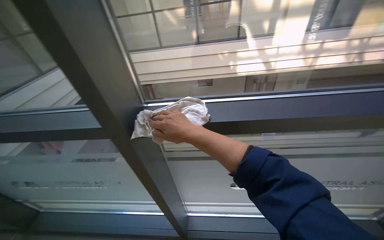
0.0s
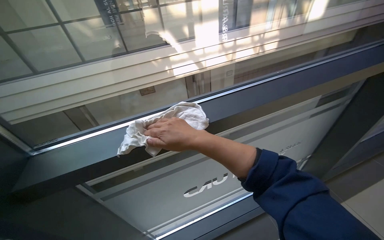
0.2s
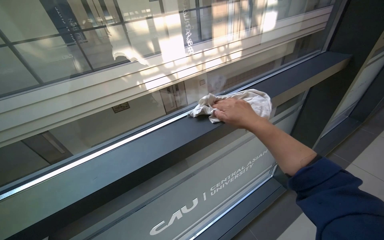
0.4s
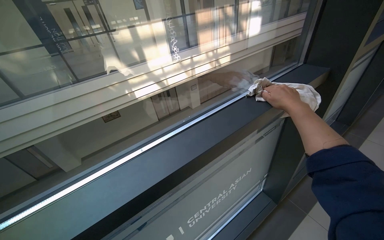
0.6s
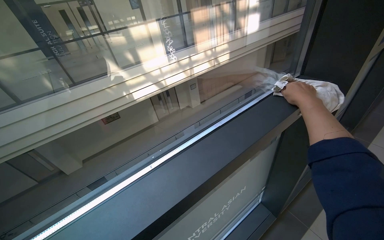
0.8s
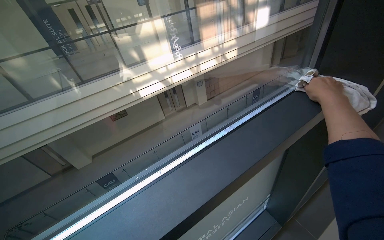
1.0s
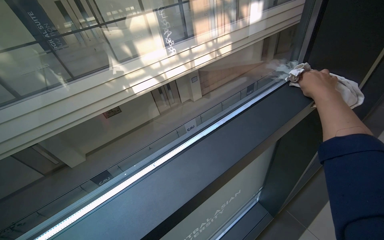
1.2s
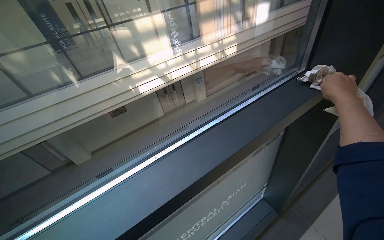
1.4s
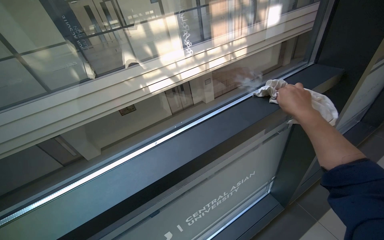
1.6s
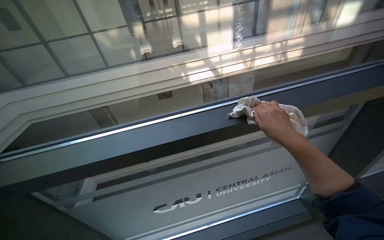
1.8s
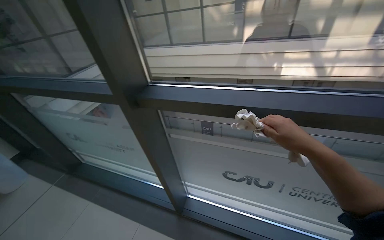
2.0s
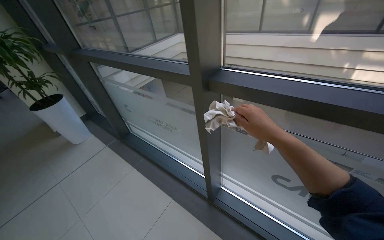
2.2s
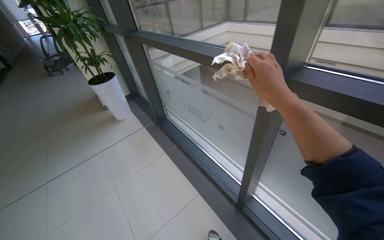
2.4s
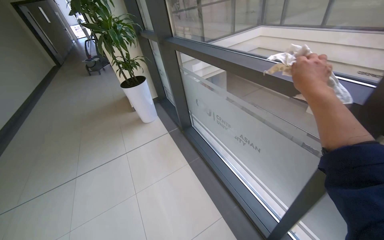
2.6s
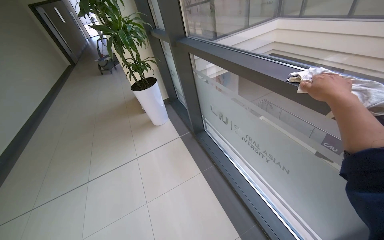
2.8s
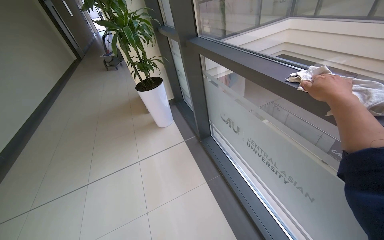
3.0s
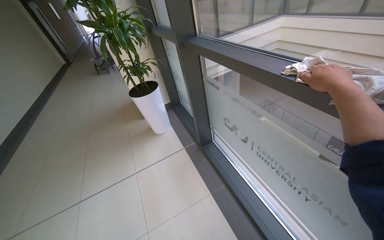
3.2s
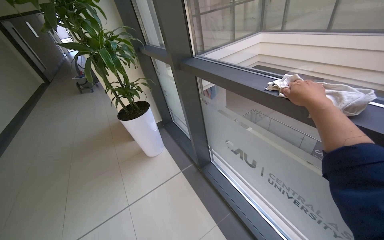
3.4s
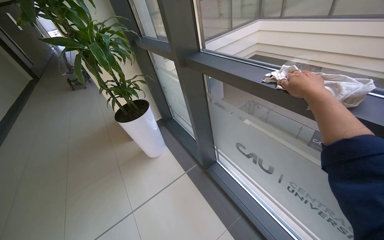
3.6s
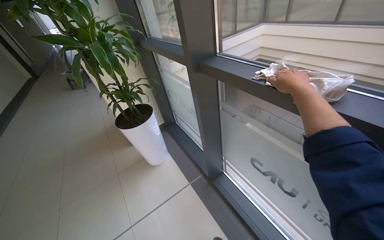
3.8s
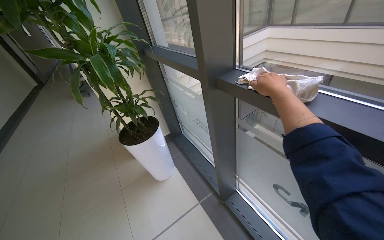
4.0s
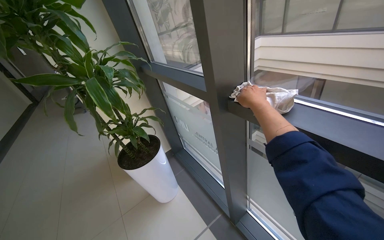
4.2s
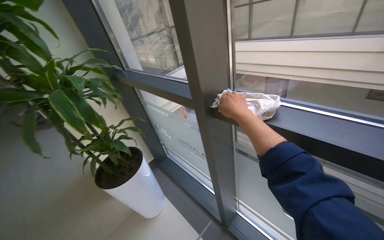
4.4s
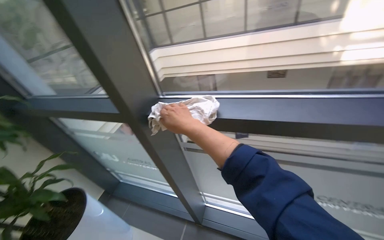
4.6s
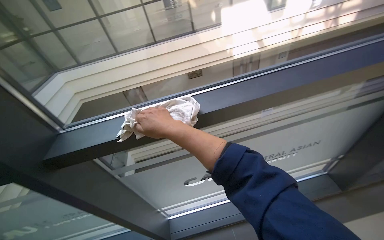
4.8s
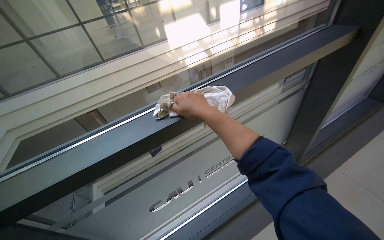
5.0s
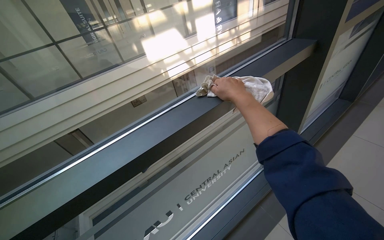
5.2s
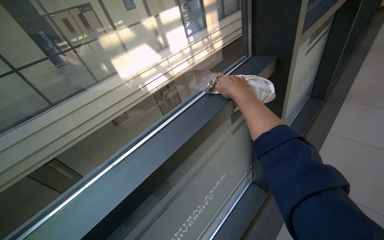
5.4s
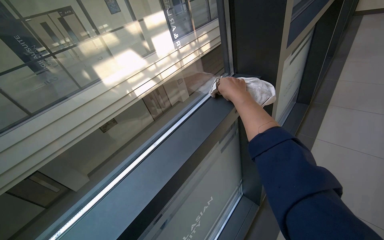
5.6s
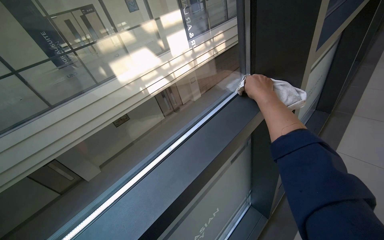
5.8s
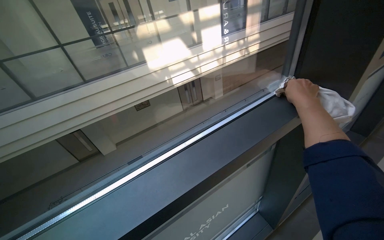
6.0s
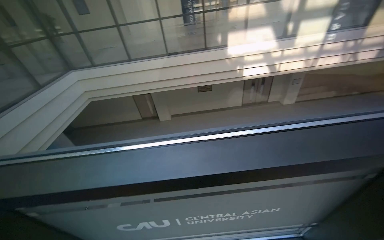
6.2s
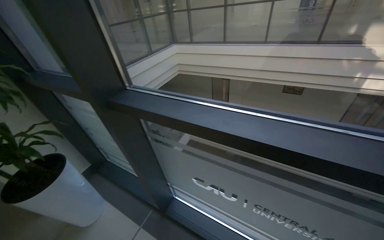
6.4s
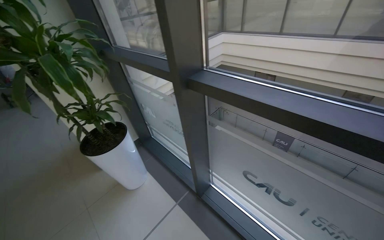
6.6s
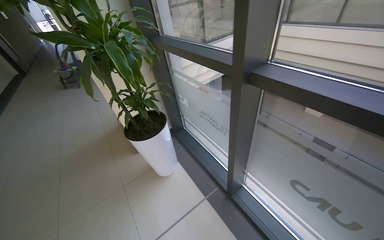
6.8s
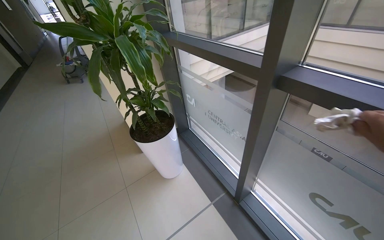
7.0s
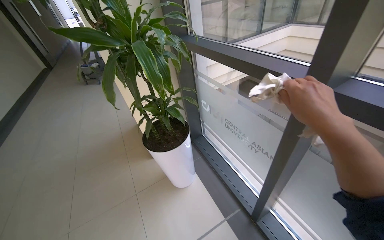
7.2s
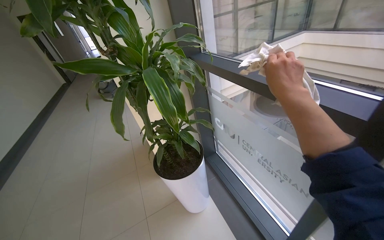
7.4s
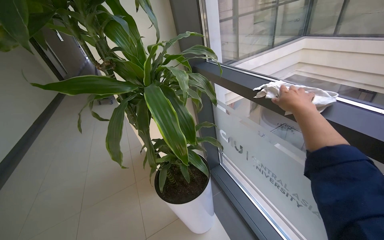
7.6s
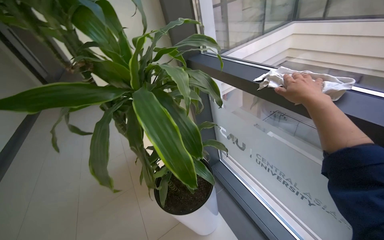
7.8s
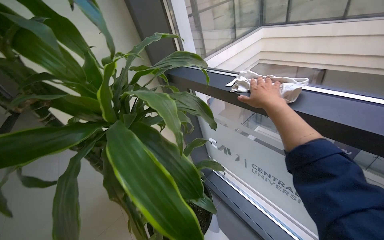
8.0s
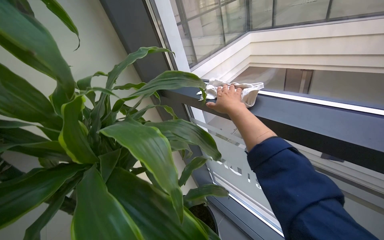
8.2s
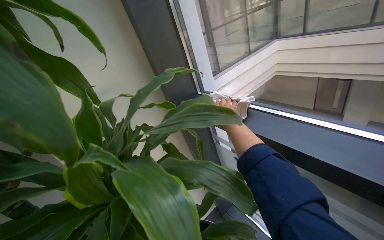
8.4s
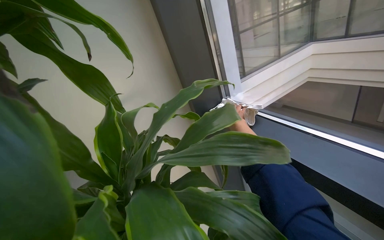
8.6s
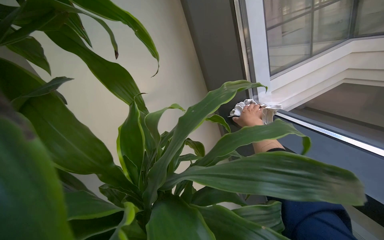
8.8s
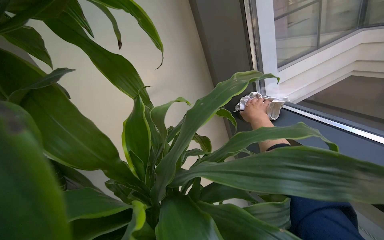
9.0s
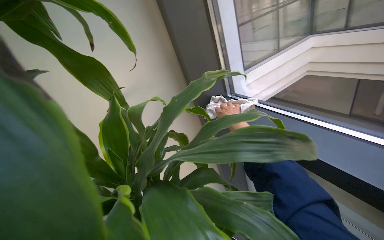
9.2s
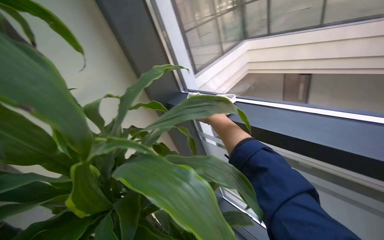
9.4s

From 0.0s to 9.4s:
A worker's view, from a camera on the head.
Job: wiping surfaces.
The whole recording: Wiping window frames. The worker wipes the window frames with a cloth.
From 0.0s to 1.6s: The head travels approximately 50 cm. The head rotates some 35 degrees to the right.
From 1.6s to 3.2s: The head travels some 1 m. The head turns to the left by approximately 90 degrees. The view tilts roughly 15 degrees downward.
From 3.2s to 4.8s: The camera is carried roughly 60 cm. The wearer's head swings approximately 75 degrees to the right. The wearer looks about 15 degrees further upward.
From 4.8s to 6.2s: The head travels roughly 40 cm.
From 6.2s to 7.8s: The camera is carried about 1 m. The head rotates about 65 degrees to the left.
From 7.8s to 9.4s: The right hand shifts approximately 30 cm farther from the camera and to the left.

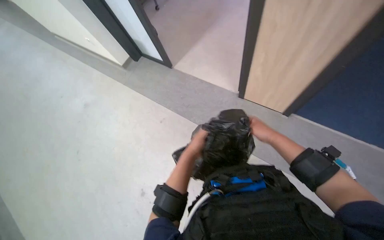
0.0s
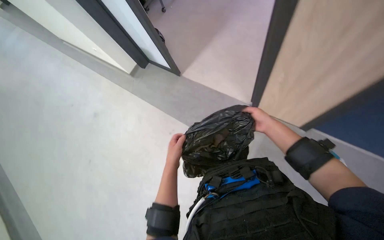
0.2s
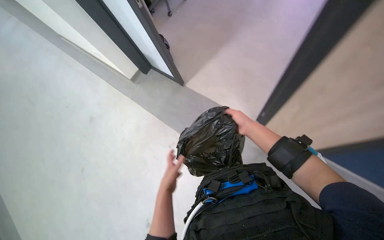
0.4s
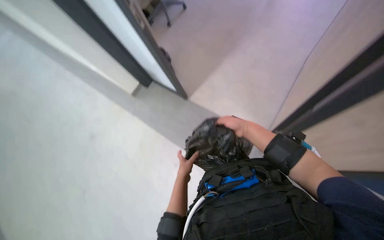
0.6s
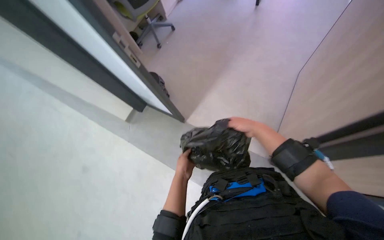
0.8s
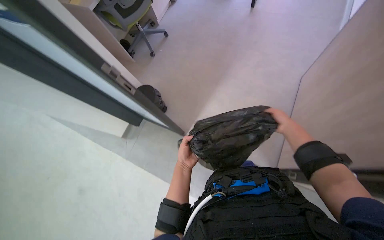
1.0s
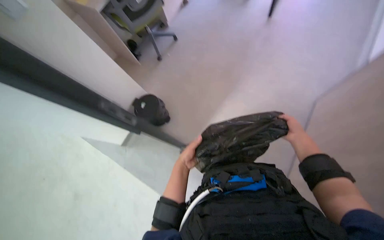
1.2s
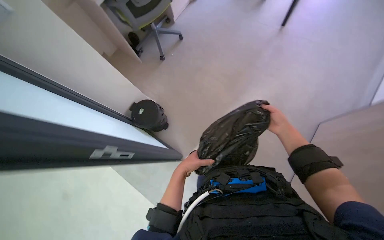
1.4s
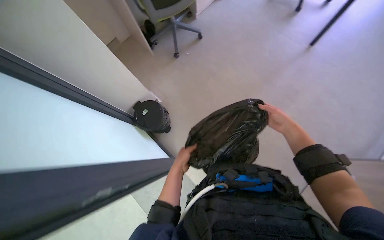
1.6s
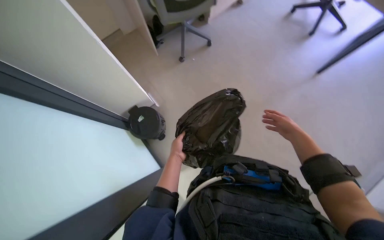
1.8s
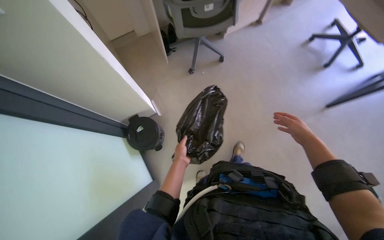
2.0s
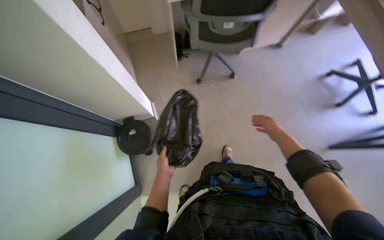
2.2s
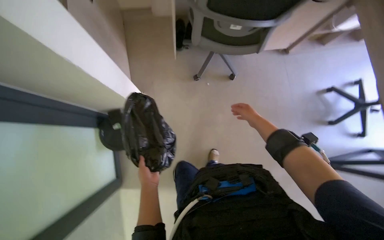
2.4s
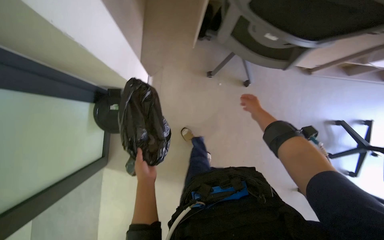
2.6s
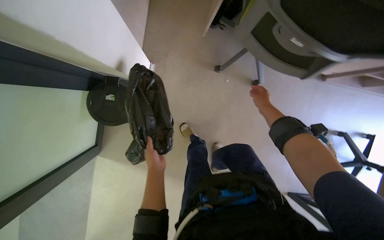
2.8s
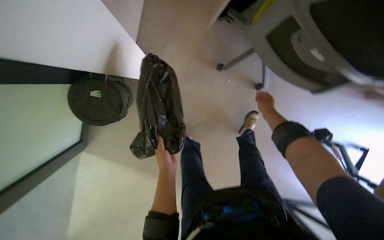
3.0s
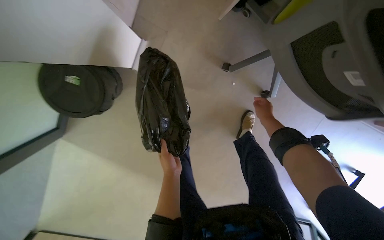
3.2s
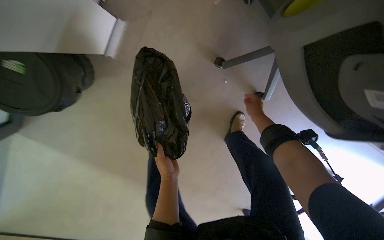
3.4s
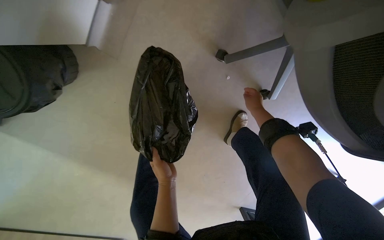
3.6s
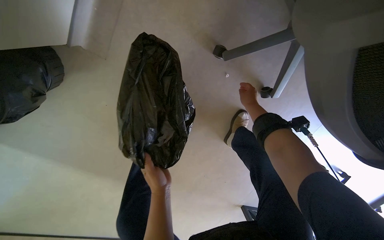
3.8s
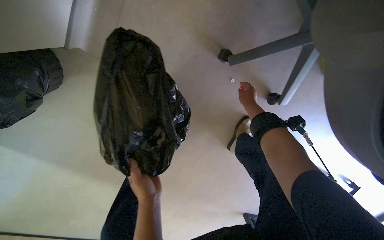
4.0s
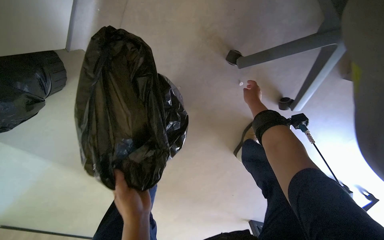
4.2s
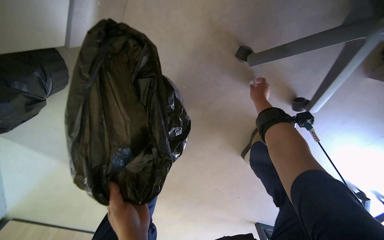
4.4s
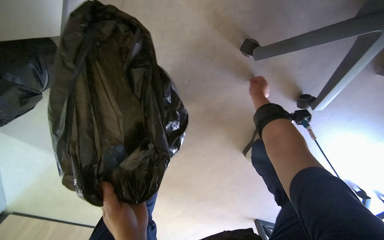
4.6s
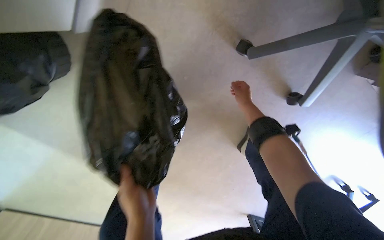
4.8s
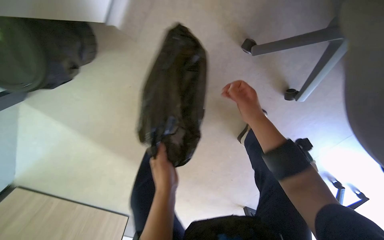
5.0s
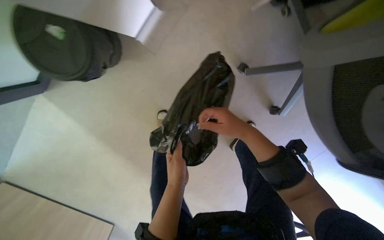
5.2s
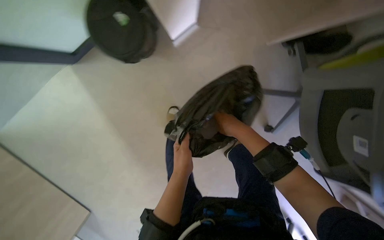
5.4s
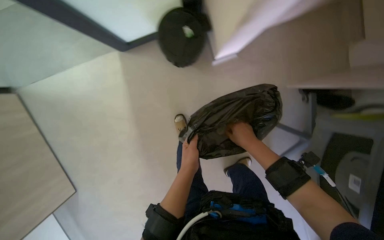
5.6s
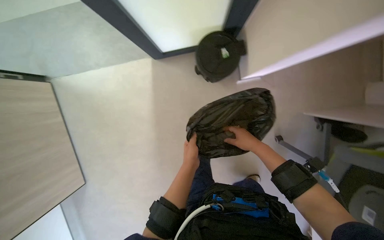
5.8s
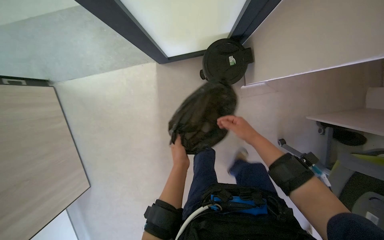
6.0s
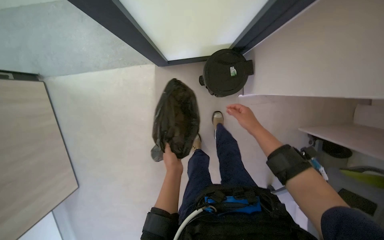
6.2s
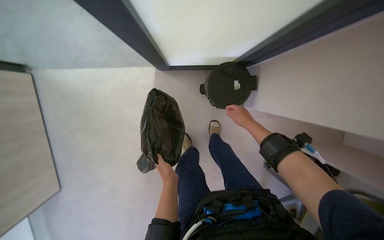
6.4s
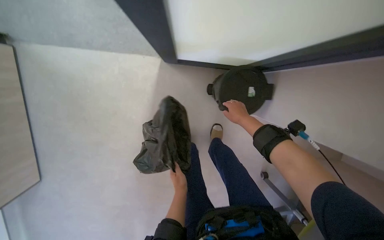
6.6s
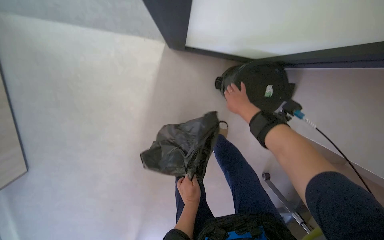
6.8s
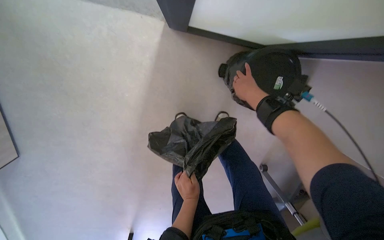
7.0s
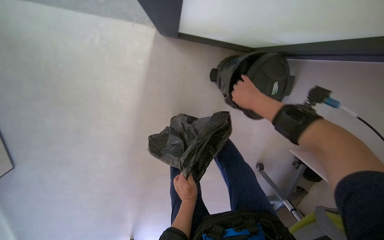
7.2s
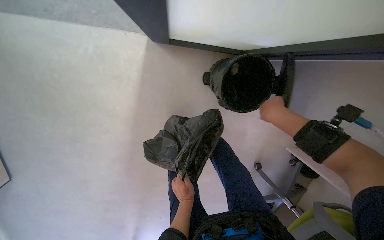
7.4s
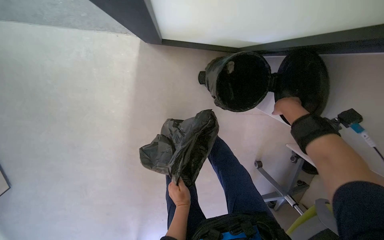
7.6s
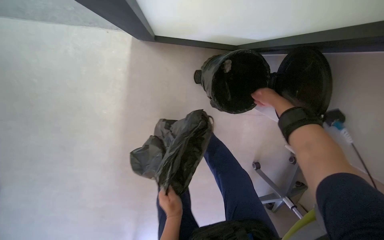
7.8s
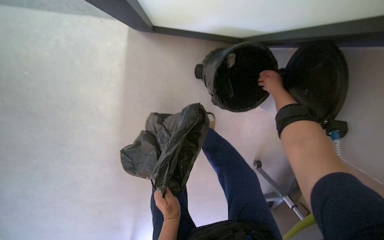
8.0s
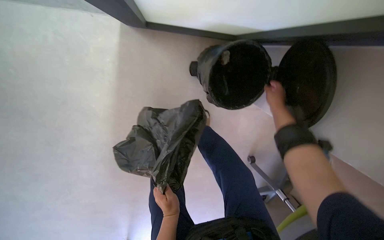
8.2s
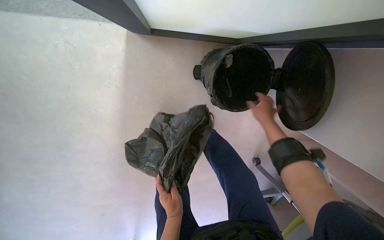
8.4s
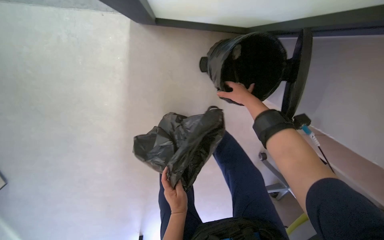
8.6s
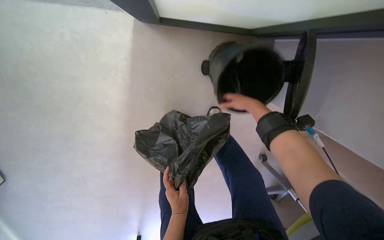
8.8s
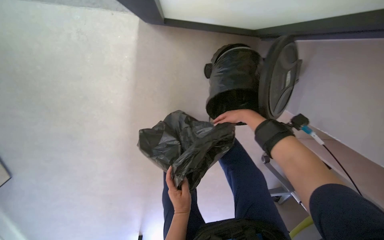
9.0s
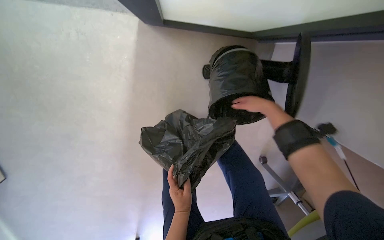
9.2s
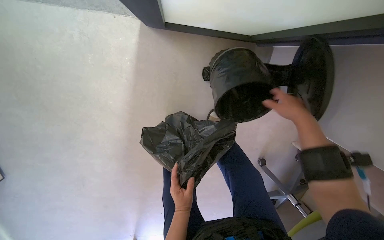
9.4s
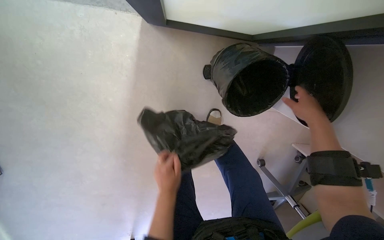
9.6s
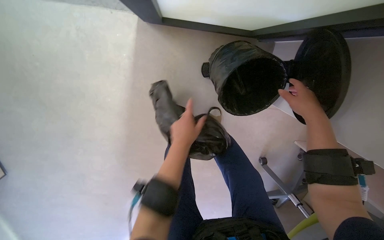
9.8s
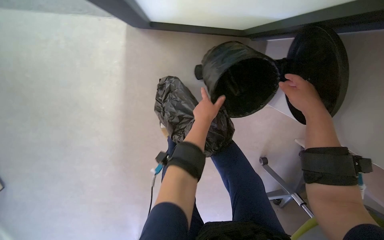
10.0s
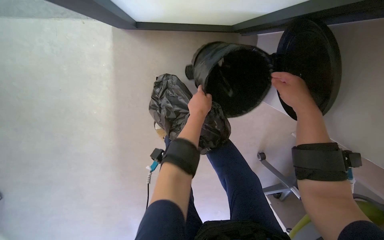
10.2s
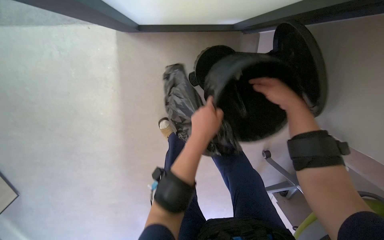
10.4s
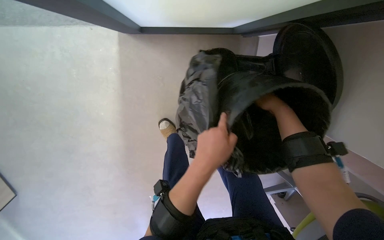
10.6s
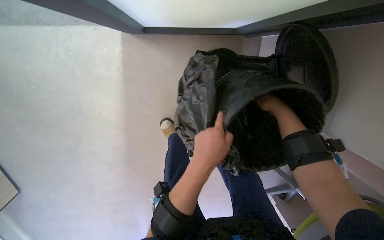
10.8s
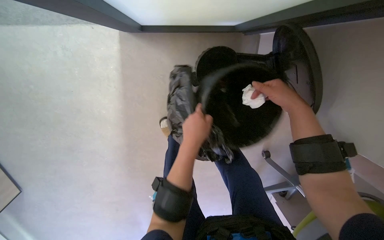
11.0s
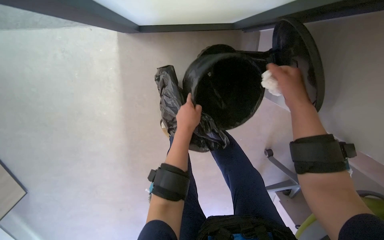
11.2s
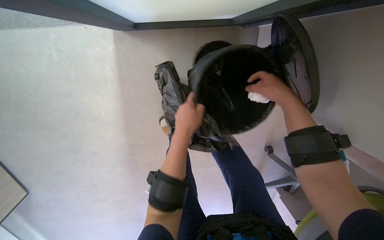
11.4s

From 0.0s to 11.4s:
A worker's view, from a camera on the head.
Job: managing trash.
The whole recording: Emptying office trash bin. The worker empties the office trash bin, replaces the liner, and puts trash into a bag.
From 0.0s to 1.4s: The right hand reaches roughly 10 cm to the right, then returns.
From 1.4s to 2.8s: The camera is carried approximately 60 cm. The wearer looks roughly 15 degrees further downward. The scene rotates clockwise by some 60 degrees.
From 2.8s to 4.2s: The wearer moves approximately 90 cm.
From 4.2s to 5.6s: The camera travels approximately 50 cm. The scene rotates clockwise by about 40 degrees.
From 5.6s to 7.2s: The view tips downward by some 15 degrees. The right hand shifts roughly 25 cm up the picture.
From 7.2s to 8.6s: The right hand reaches approximately 20 cm to the right, then returns.
From 8.6s to 10.0s: The right hand goes about 15 cm nearer to the camera and to the right. Meanwhile the left hand travels up the picture by about 30 cm.
From 10.0s to 11.4s: The left hand goes approximately 10 cm nearer to the camera. The right hand goes roughly 10 cm farther from the camera.
